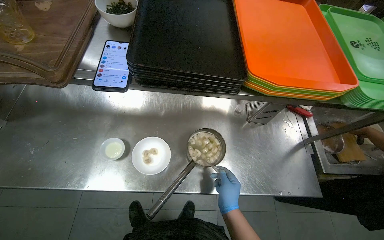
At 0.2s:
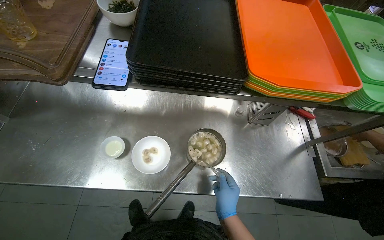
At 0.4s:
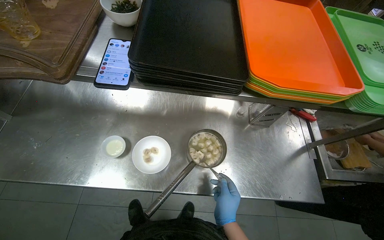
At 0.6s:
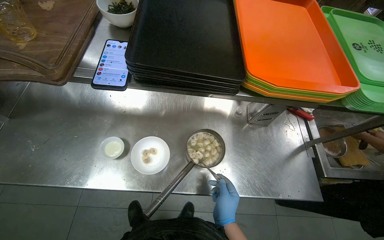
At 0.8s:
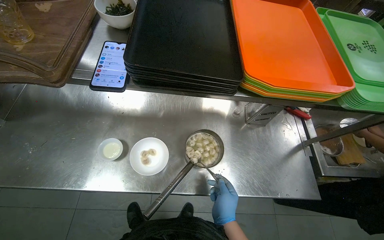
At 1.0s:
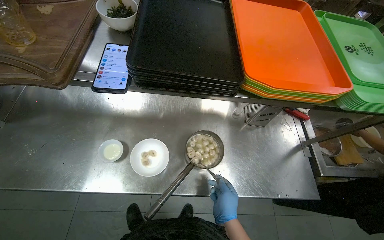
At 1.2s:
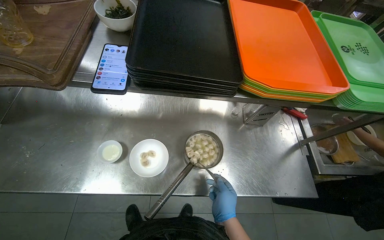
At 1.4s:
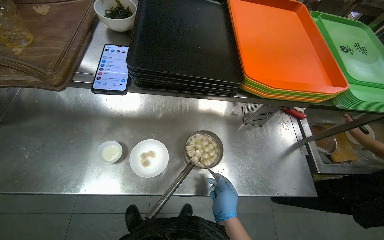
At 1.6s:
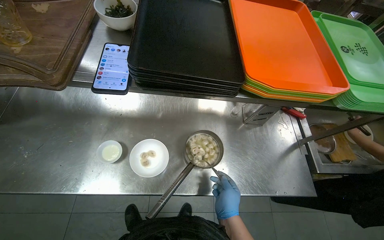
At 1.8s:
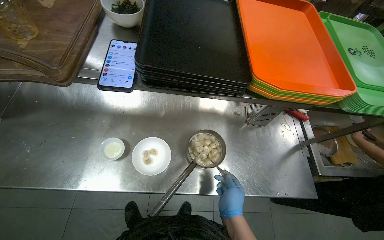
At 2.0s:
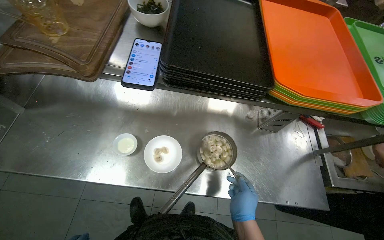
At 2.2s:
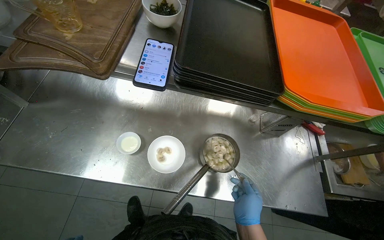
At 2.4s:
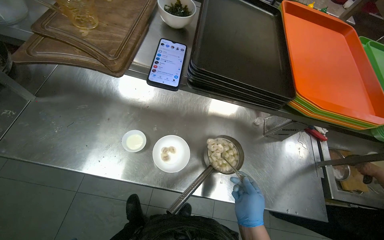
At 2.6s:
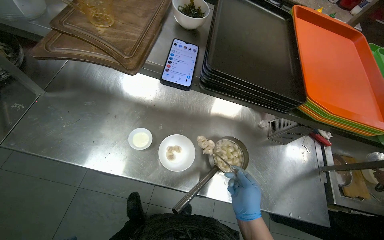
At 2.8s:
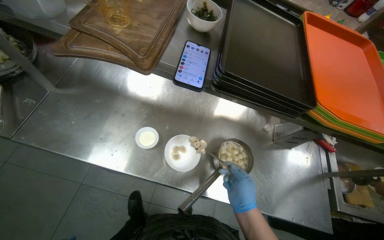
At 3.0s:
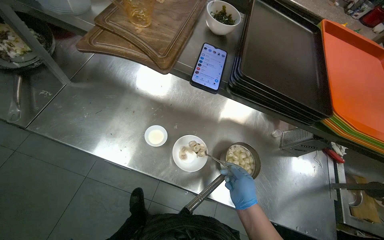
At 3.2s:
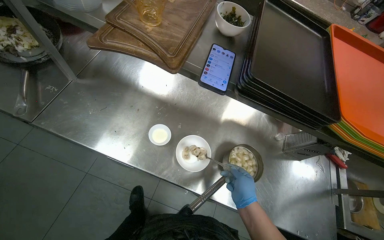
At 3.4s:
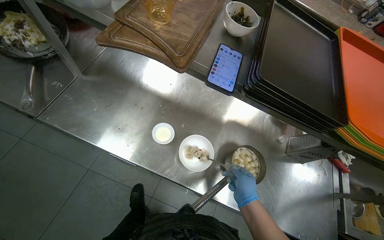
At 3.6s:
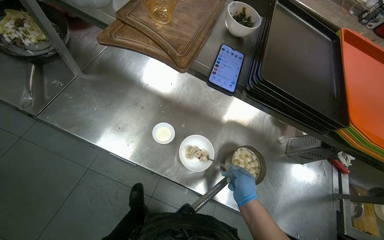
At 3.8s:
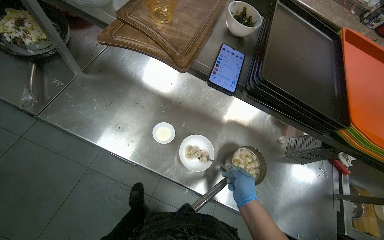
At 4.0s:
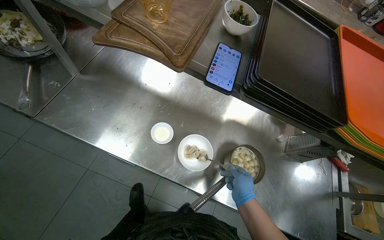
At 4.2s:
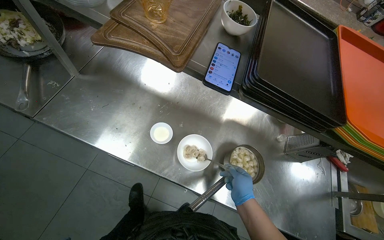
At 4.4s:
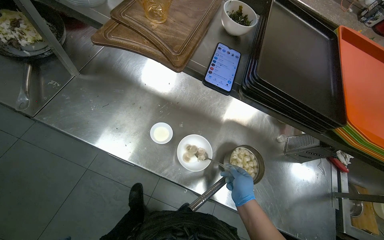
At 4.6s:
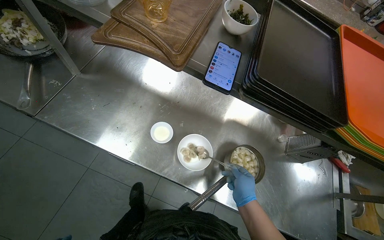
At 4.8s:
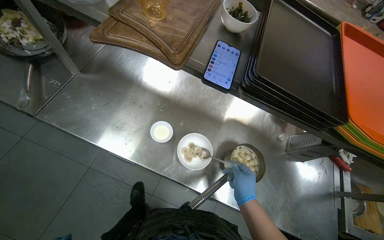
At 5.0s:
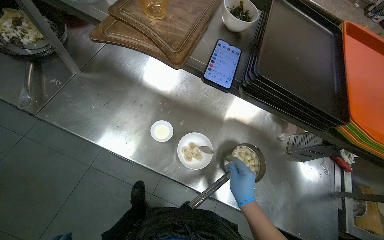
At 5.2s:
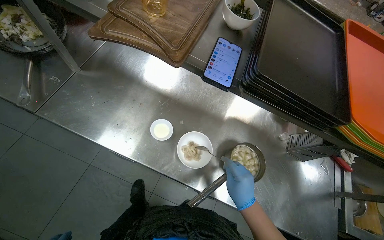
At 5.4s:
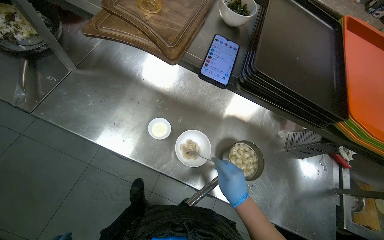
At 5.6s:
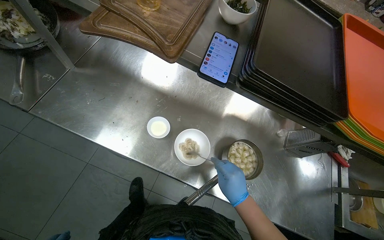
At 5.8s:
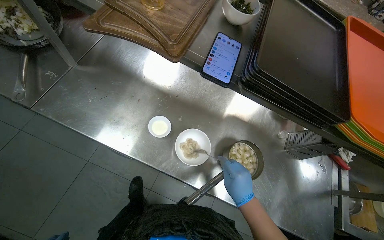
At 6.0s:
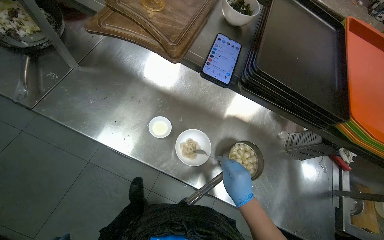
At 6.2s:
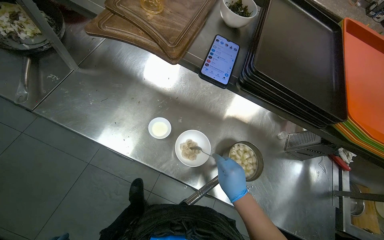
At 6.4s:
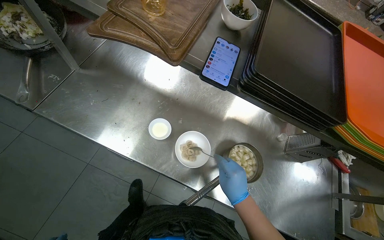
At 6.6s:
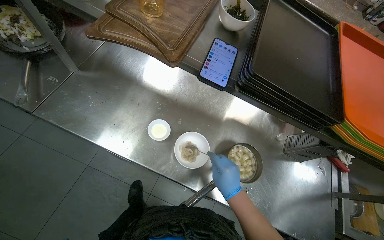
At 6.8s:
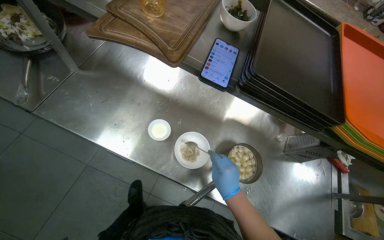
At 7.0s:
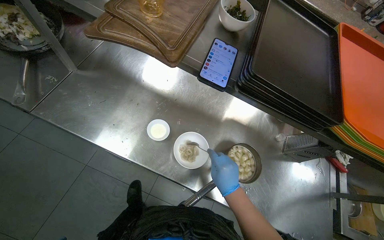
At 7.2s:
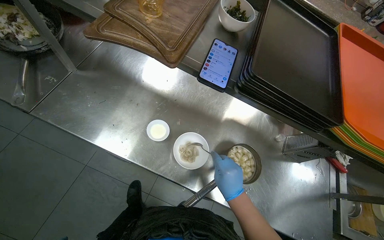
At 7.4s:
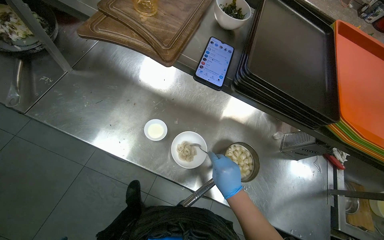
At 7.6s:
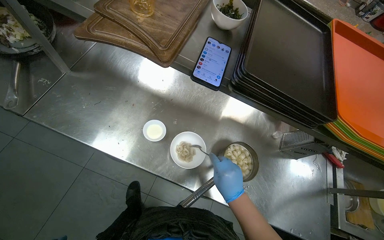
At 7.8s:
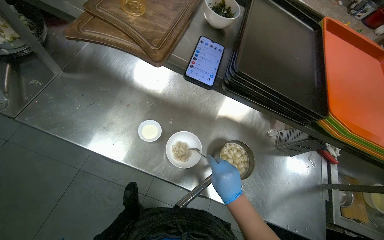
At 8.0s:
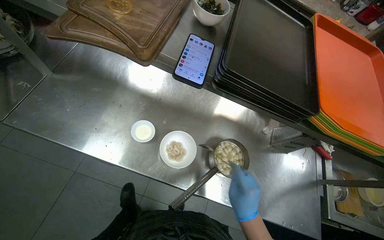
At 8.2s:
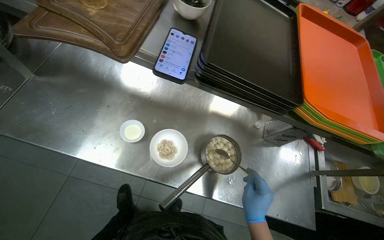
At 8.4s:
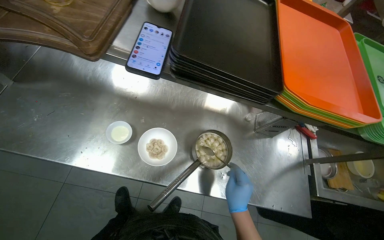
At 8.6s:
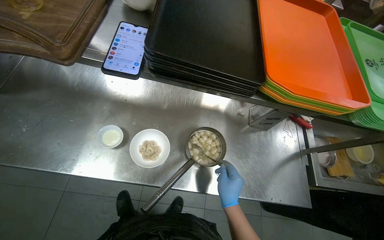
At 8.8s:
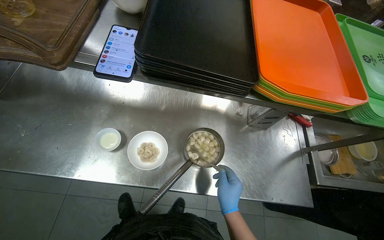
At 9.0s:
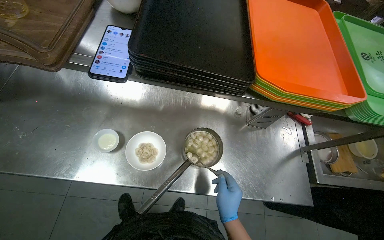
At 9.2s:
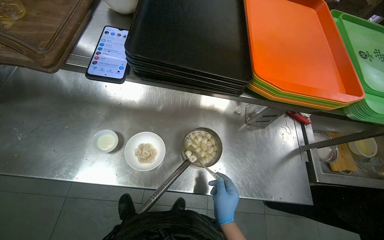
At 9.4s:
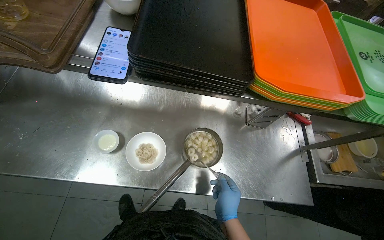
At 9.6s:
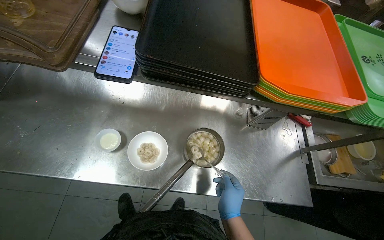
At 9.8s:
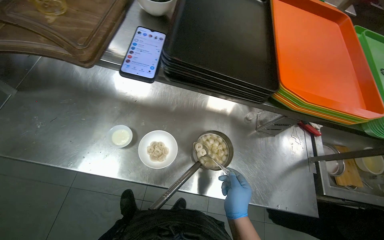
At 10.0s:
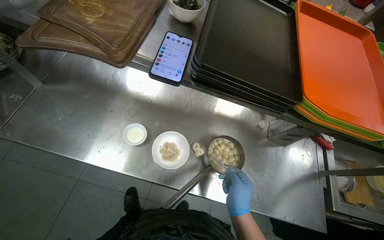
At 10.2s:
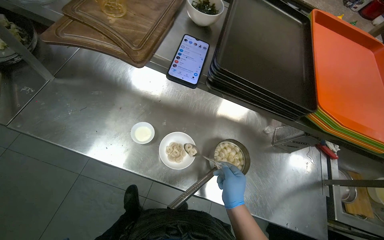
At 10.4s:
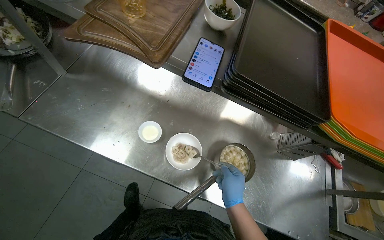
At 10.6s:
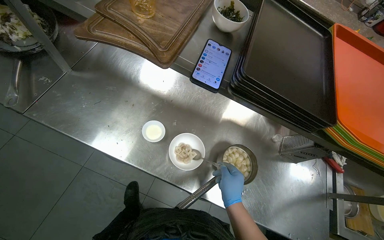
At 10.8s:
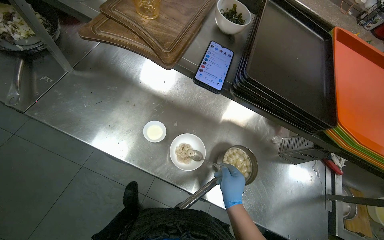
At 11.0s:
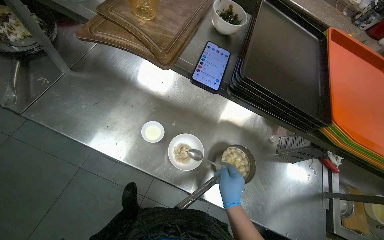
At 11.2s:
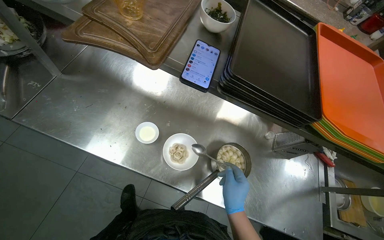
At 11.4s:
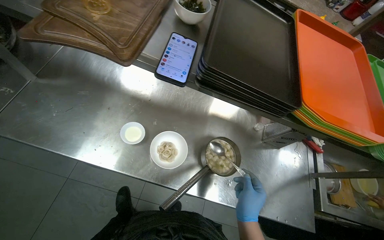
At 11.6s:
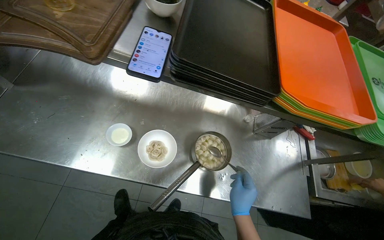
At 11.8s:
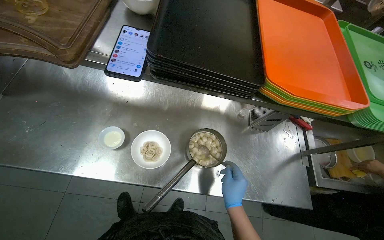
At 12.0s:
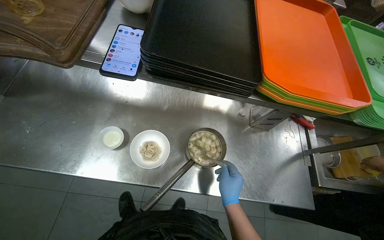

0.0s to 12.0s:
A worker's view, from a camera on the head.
Job: preparing food.
The whole recording: Placing prepared meal into white dish. The worker places the prepared meal into the white dish.
7.6s to 9.0s: The right hand travels down the picture by some 10 cm.

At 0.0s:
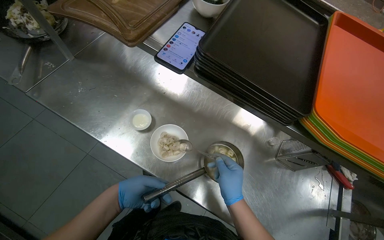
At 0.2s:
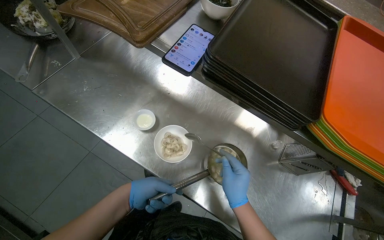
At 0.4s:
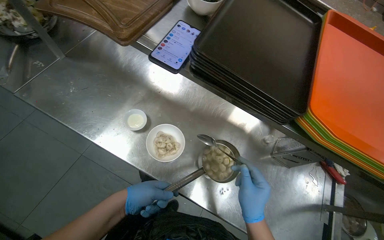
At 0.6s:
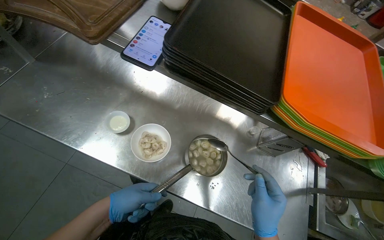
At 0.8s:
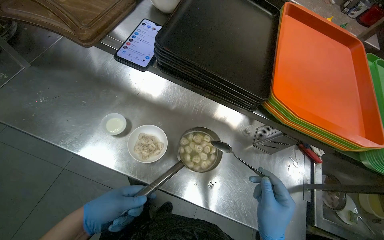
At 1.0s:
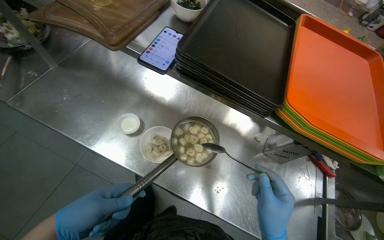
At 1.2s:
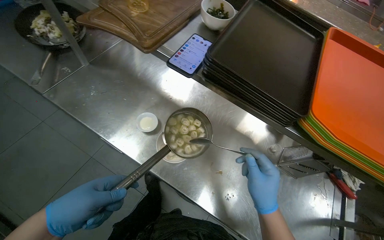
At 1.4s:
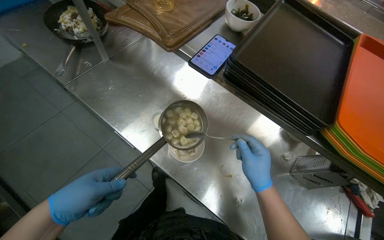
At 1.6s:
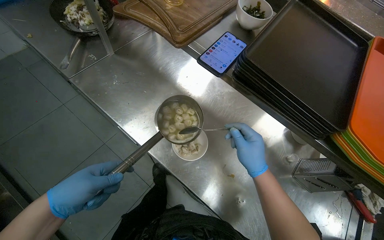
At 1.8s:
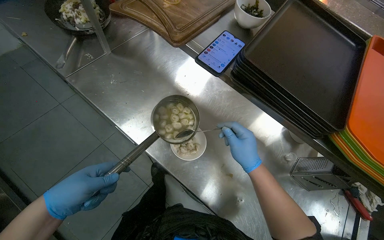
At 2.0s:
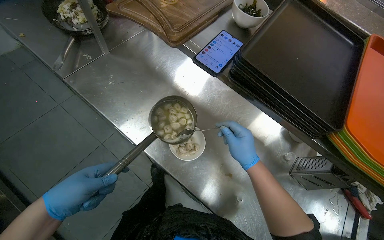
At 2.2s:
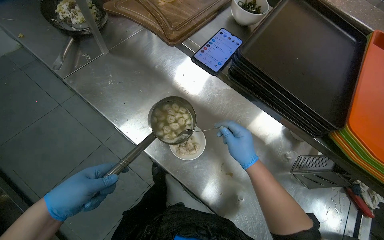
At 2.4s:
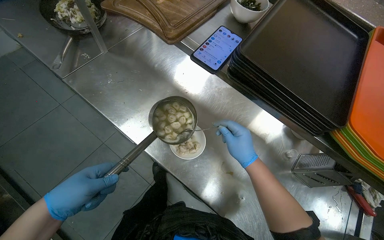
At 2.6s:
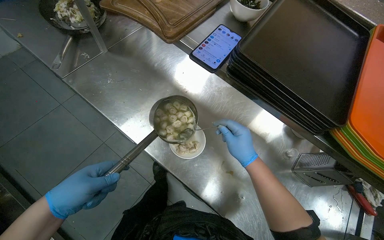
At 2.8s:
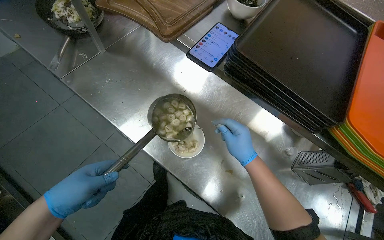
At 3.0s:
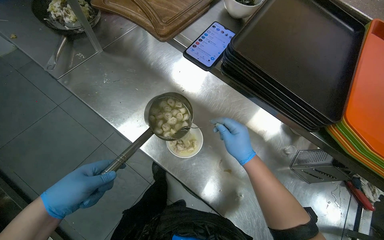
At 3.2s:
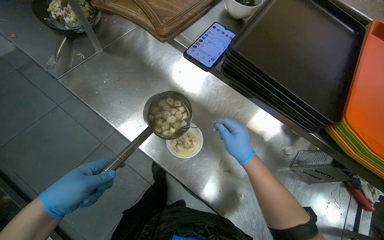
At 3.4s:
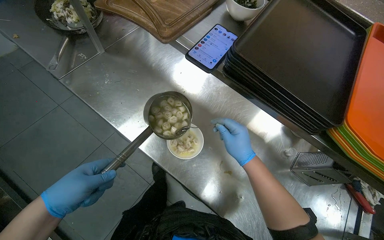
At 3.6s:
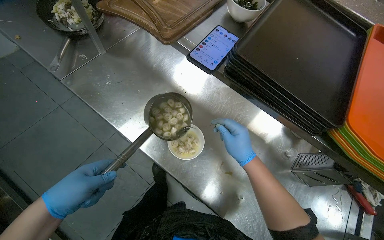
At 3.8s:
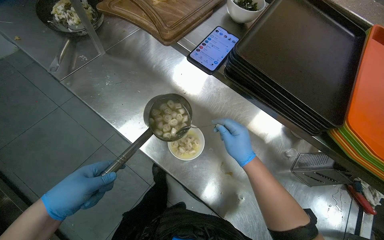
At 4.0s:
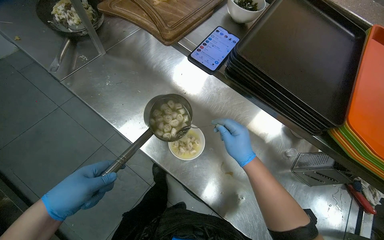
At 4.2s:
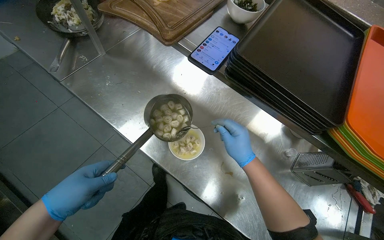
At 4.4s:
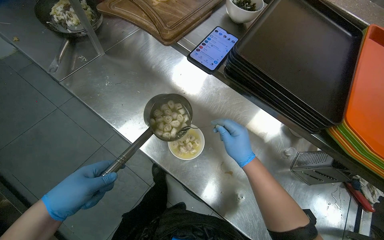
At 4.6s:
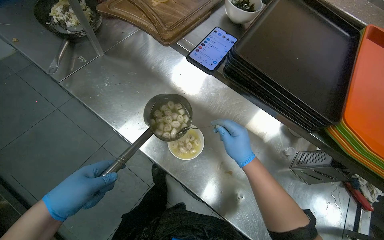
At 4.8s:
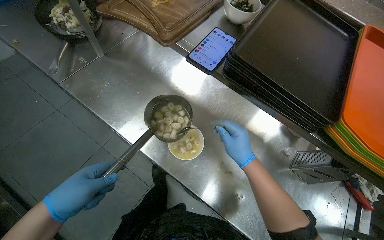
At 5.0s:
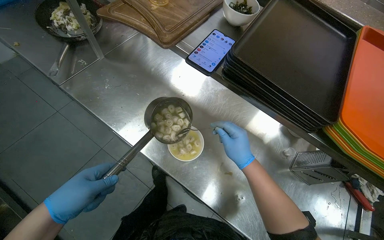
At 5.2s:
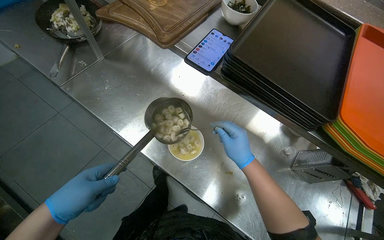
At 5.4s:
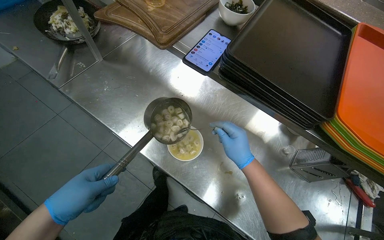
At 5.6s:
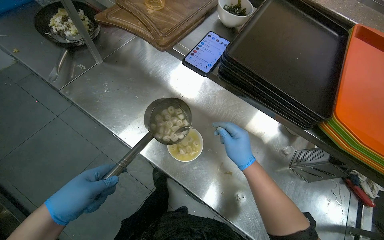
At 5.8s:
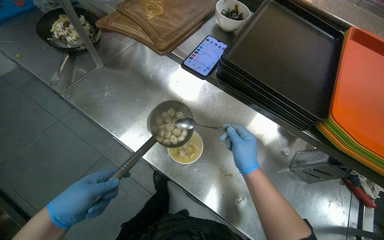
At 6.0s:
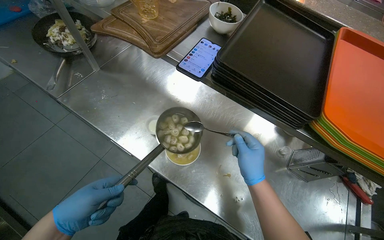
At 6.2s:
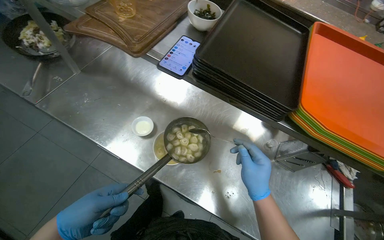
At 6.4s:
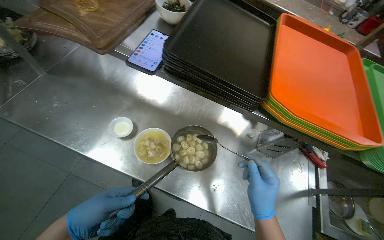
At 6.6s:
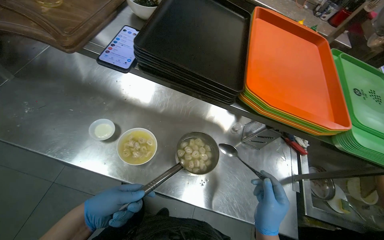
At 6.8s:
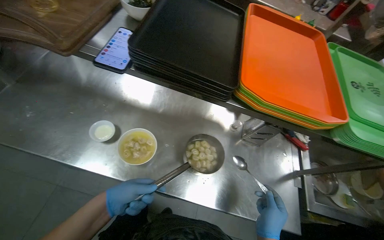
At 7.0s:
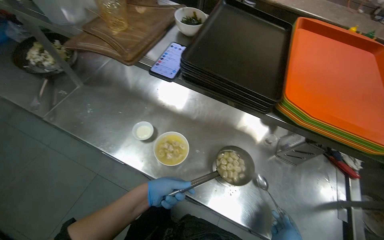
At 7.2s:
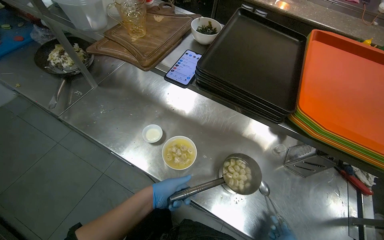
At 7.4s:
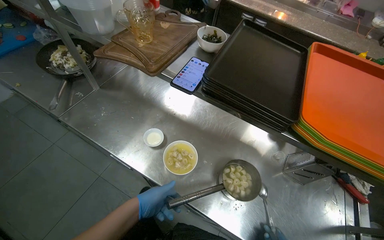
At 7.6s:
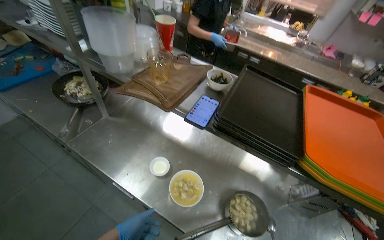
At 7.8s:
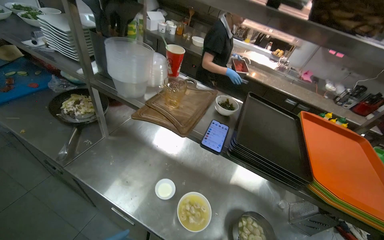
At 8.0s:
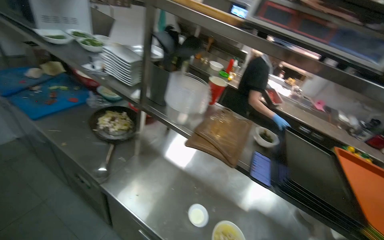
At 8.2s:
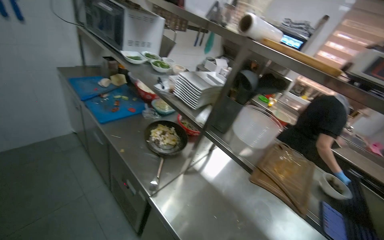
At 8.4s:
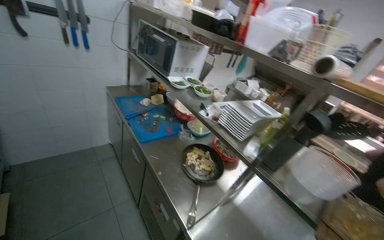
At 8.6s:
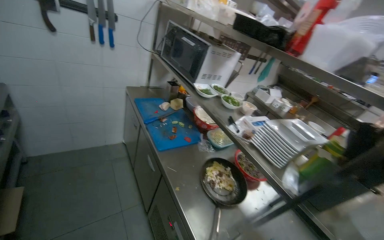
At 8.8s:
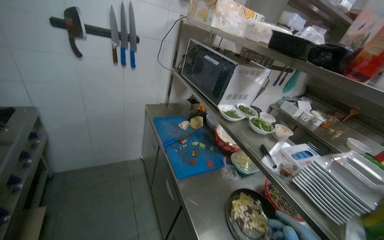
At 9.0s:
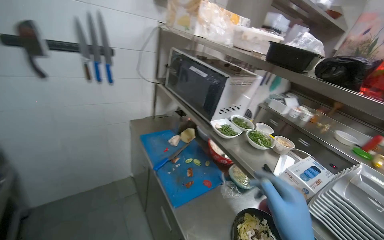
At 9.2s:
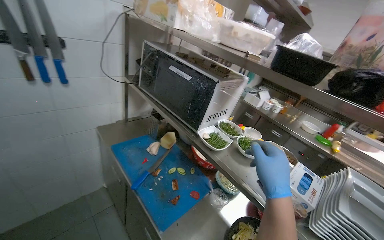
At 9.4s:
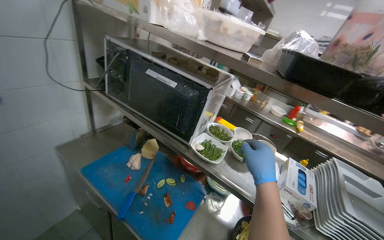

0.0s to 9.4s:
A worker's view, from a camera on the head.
Job: preparing food.
The whole recording: Placing prepared meal into white dish. The worker places the prepared meal into the white dish.
0.0s to 1.6s: The right hand shifts about 10 cm up the picture. Meanwhile the left hand goes about 20 cm nearer to the camera and to the left.
1.6s to 3.2s: The hands stay close to where they were, moving slightly.
3.2s to 4.8s: The hands keep their place.
4.8s to 6.2s: The right hand goes approximately 10 cm nearer to the camera.
6.2s to 7.8s: The view tilts some 20 degrees upward.
7.8s to 9.4s: The camera travels approximately 1 m. The wearer looks about 15 degrees further upward.
